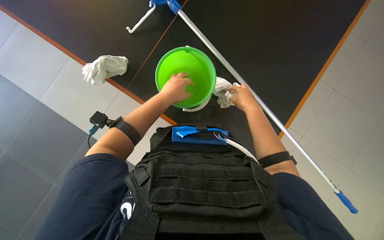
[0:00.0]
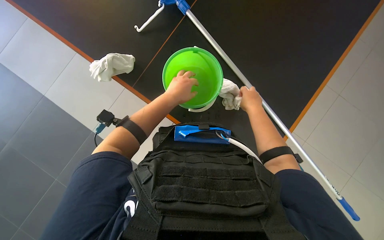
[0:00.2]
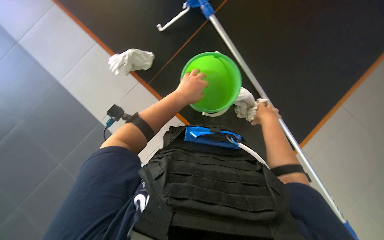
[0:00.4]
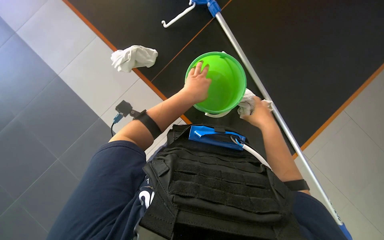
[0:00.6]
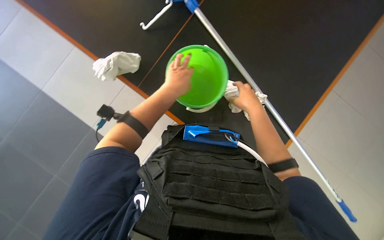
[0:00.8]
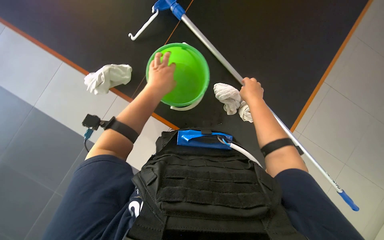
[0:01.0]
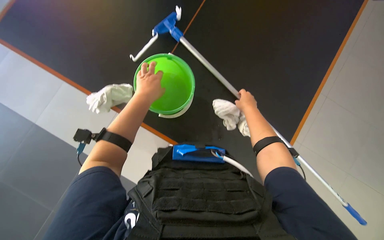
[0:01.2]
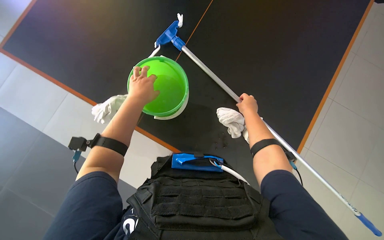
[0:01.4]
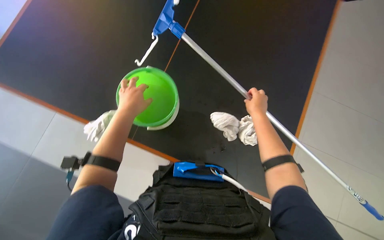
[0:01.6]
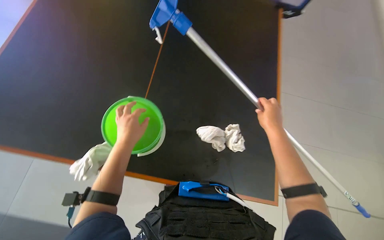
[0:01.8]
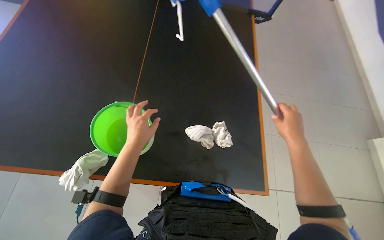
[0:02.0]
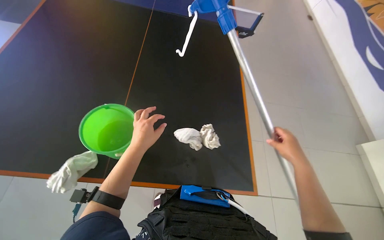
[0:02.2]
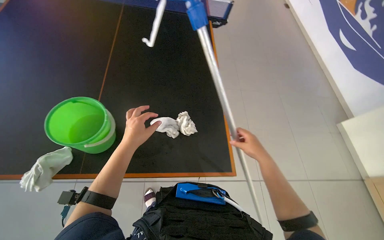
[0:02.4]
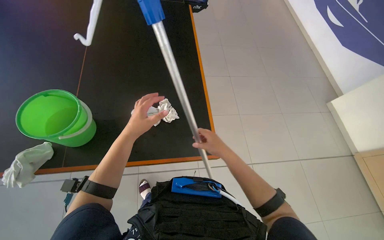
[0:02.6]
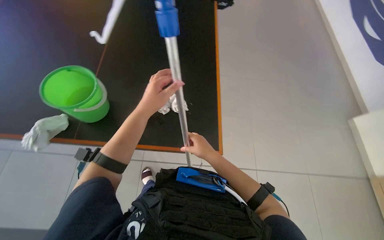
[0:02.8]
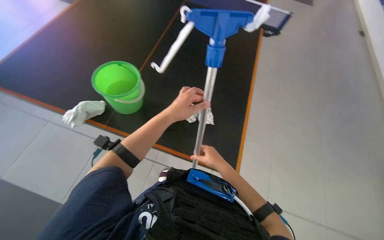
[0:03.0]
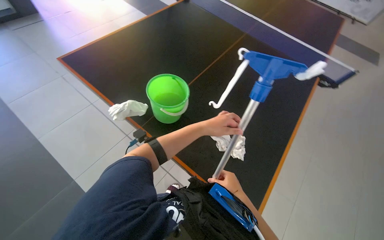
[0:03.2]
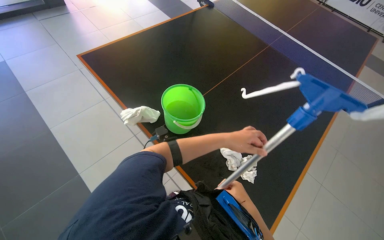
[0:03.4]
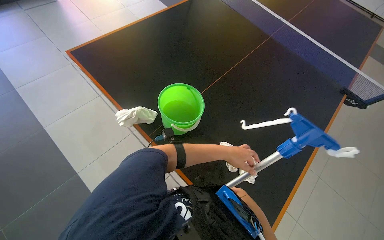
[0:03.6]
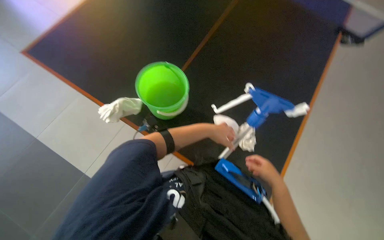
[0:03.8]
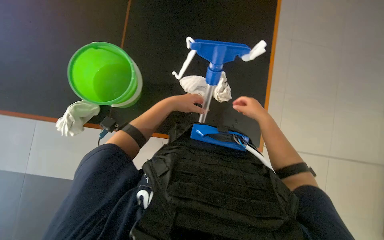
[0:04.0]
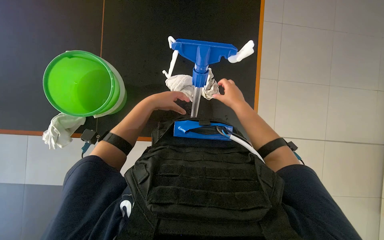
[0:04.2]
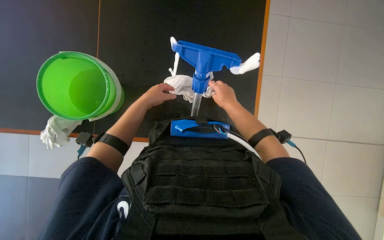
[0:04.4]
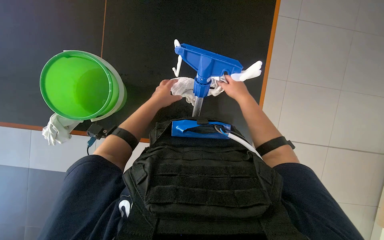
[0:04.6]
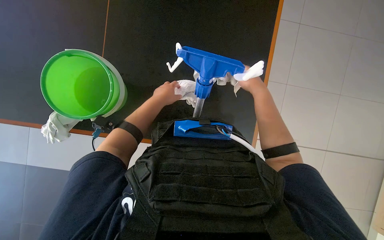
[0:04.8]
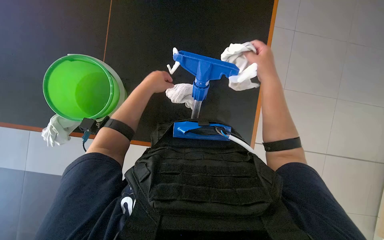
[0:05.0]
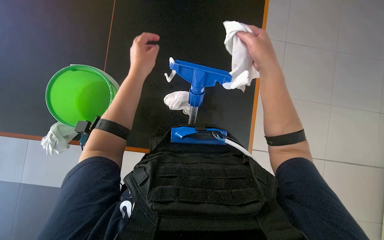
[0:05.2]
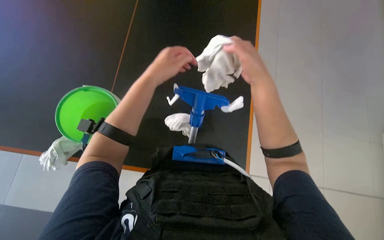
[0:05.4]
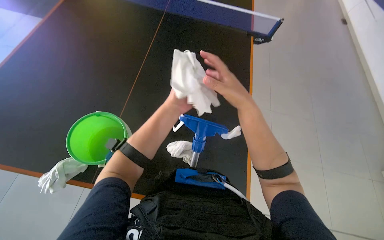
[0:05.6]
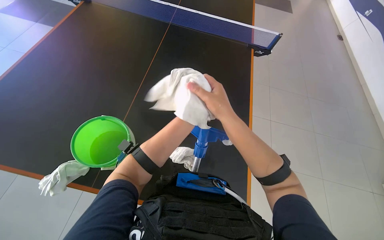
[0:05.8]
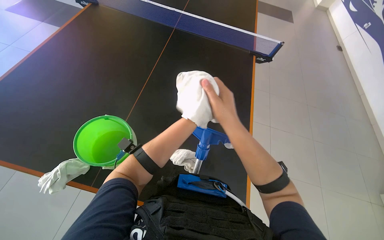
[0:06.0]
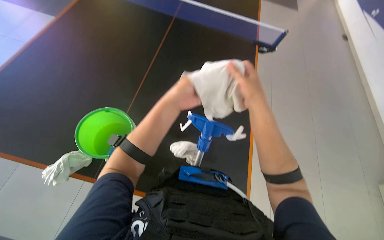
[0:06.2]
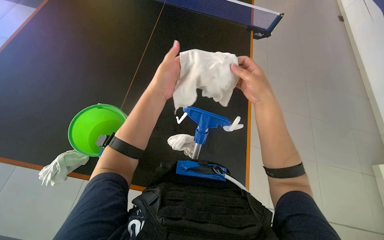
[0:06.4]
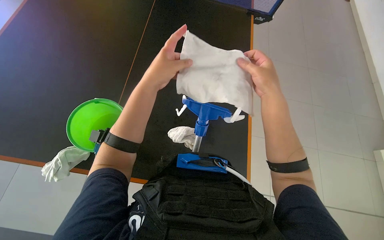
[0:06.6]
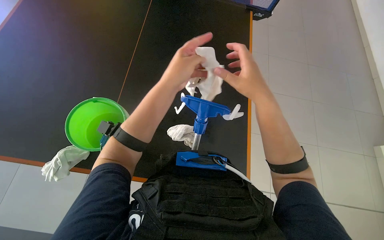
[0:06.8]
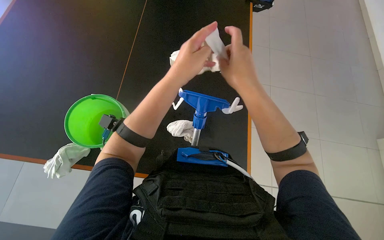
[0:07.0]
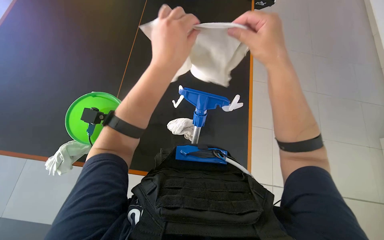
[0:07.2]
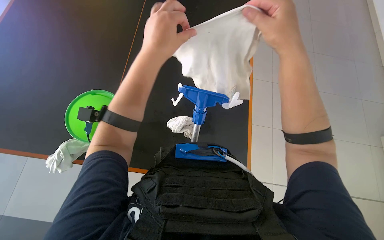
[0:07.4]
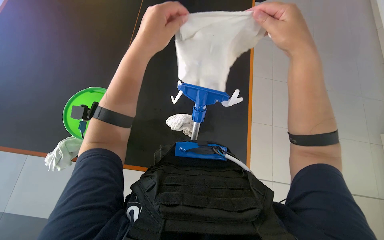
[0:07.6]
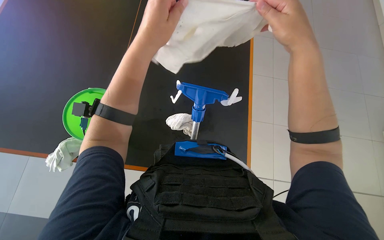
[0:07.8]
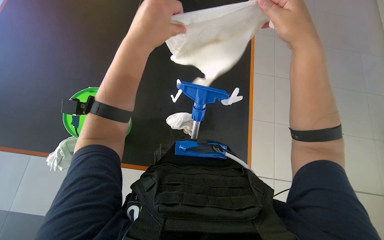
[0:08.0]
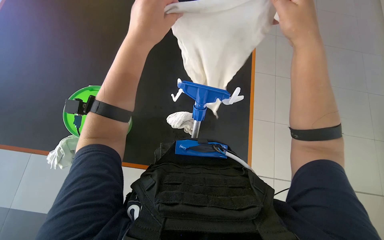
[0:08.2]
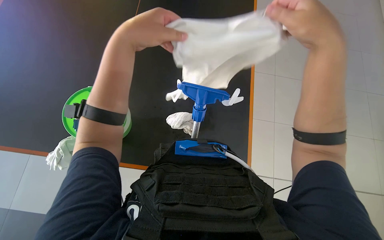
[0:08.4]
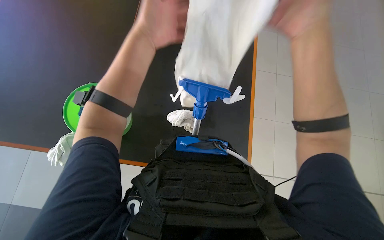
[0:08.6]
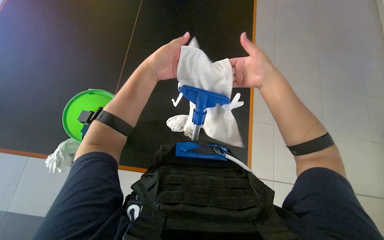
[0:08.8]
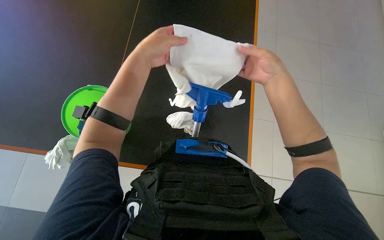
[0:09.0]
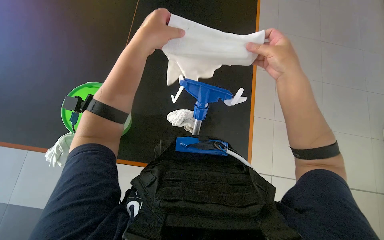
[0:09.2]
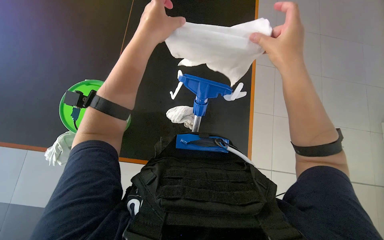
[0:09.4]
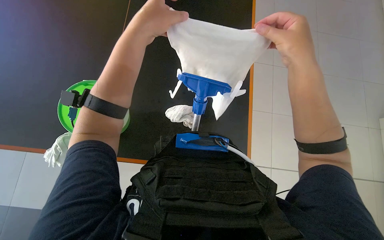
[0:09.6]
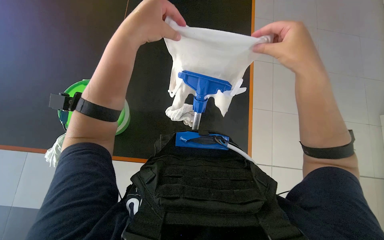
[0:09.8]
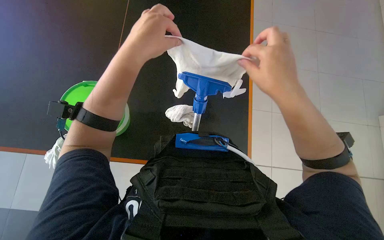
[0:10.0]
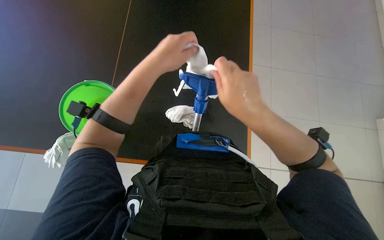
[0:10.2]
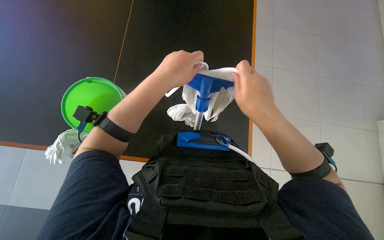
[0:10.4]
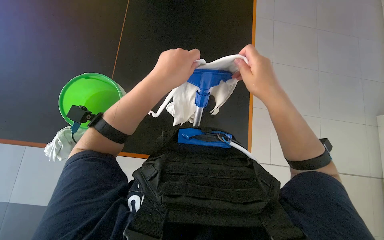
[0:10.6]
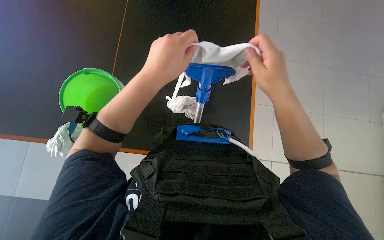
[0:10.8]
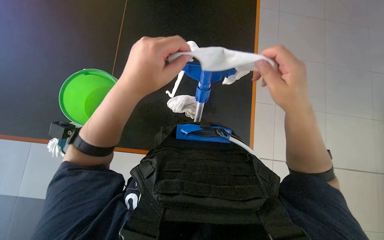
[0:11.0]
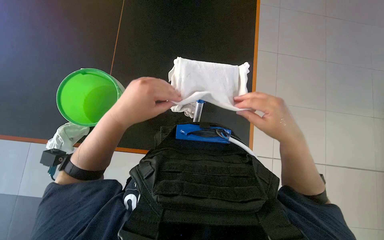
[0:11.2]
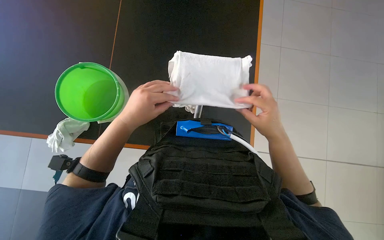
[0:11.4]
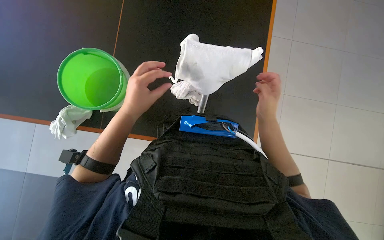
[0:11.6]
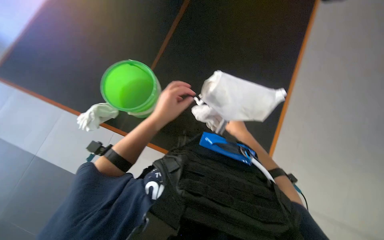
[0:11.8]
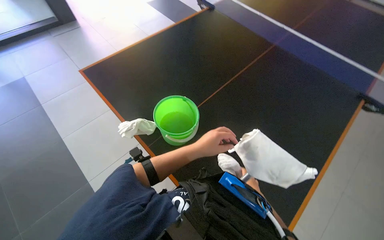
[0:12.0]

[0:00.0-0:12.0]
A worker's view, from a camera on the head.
Job: preparing cleaning supplies.
The whole recording: Attaching cloth to mop head. The worker attaches a white cloth to the mop head.
0:00.0 to 0:01.6: The view tilts approximately 10 degrees upward. The left hand shifts some 10 cm to the left.
0:01.6 to 0:03.0: The right hand heads down the picture, covering roughly 30 cm. Meanwhile the left hand heads to the right, covering roughly 35 cm.
0:03.0 to 0:04.4: The camera pitches downward, by roughly 15 degrees.
0:04.4 to 0:06.0: The view tips upward by some 30 degrees.
0:06.0 to 0:07.6: The camera pitches downward, by about 15 degrees. The right hand heads to the right, covering roughly 10 cm; the left hand travels nearer to the camera by some 20 cm.
0:07.6 to 0:09.0: The right hand heads farther from the camera, covering approximately 10 cm.
0:09.0 to 0:10.4: The right hand shifts some 10 cm down the picture.
0:10.4 to 0:12.0: The wearer's head swings about 40 degrees to the left. The camera pitches upward, by roughly 15 degrees.

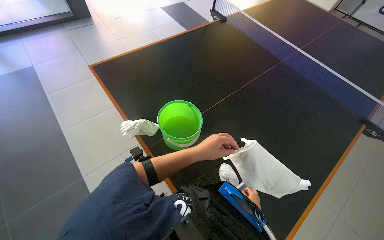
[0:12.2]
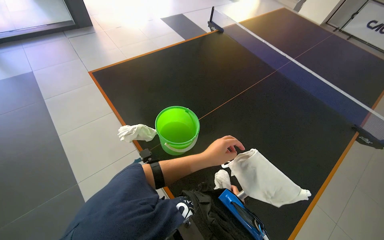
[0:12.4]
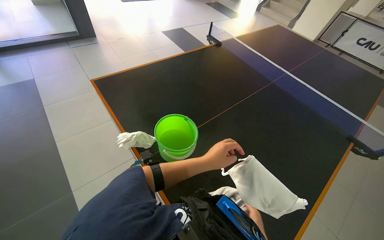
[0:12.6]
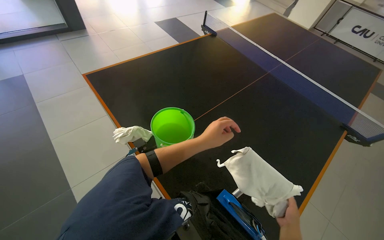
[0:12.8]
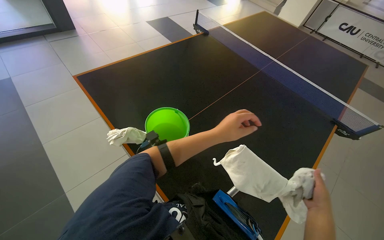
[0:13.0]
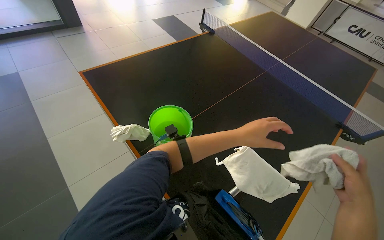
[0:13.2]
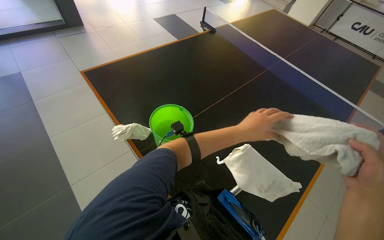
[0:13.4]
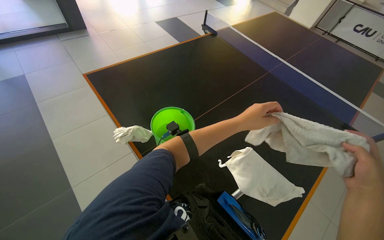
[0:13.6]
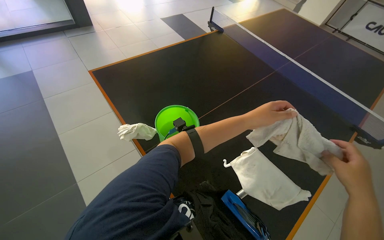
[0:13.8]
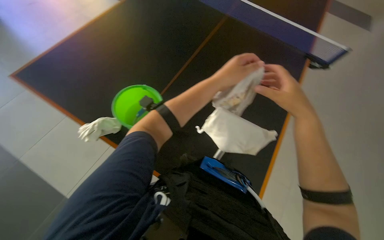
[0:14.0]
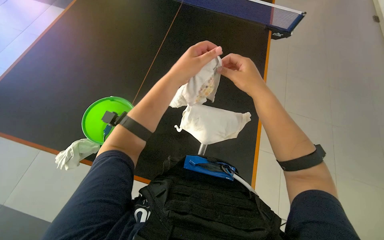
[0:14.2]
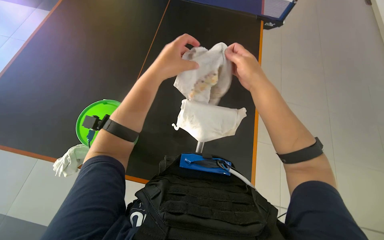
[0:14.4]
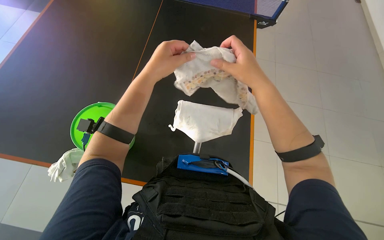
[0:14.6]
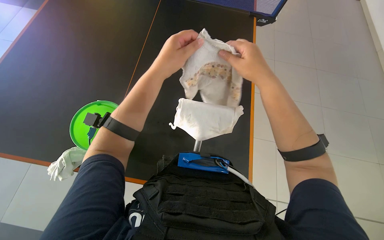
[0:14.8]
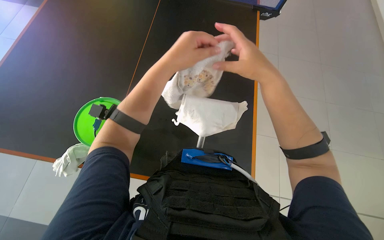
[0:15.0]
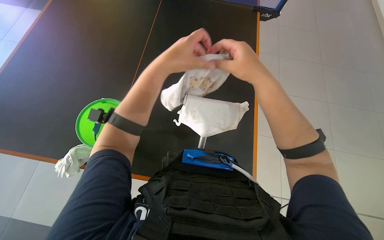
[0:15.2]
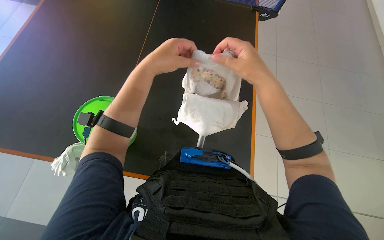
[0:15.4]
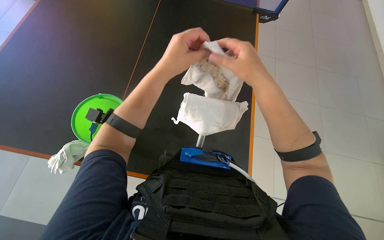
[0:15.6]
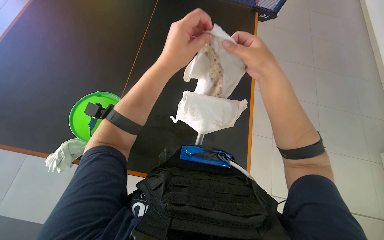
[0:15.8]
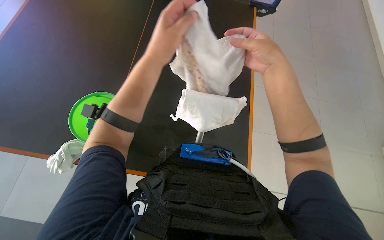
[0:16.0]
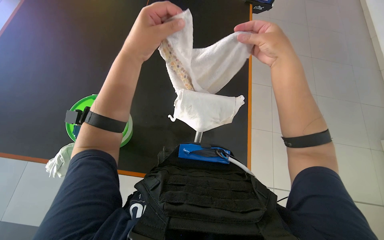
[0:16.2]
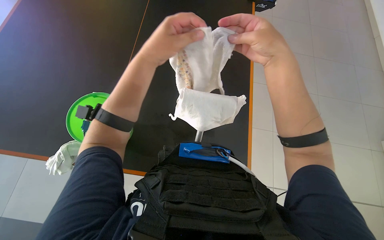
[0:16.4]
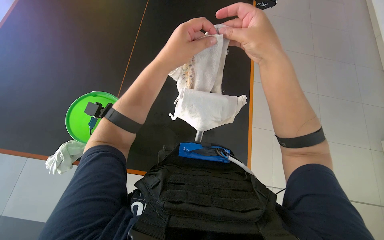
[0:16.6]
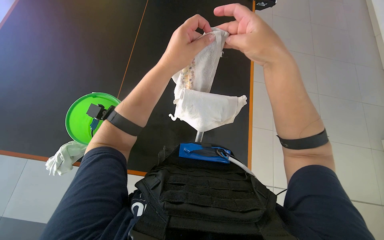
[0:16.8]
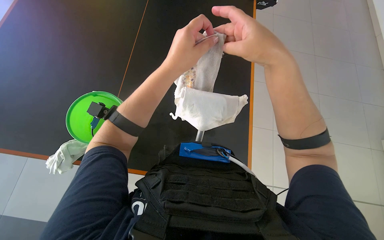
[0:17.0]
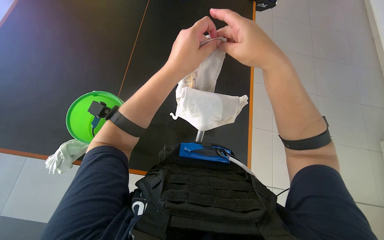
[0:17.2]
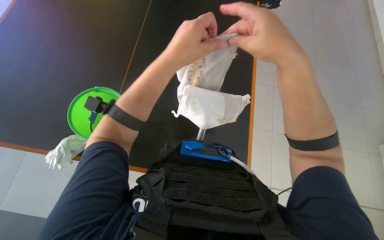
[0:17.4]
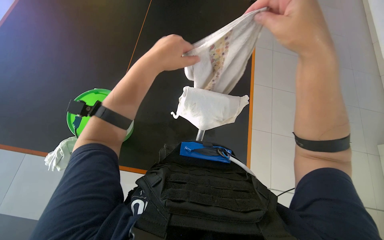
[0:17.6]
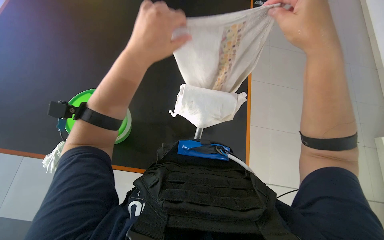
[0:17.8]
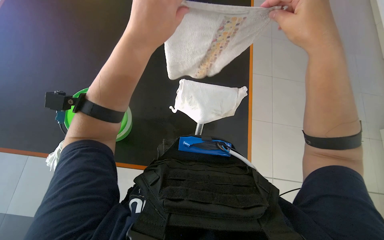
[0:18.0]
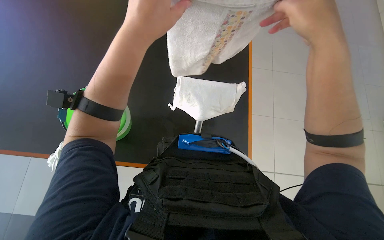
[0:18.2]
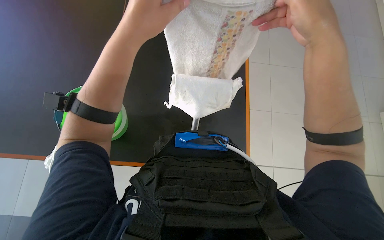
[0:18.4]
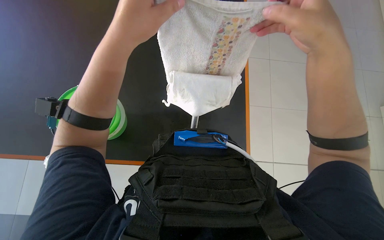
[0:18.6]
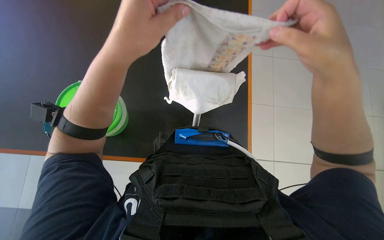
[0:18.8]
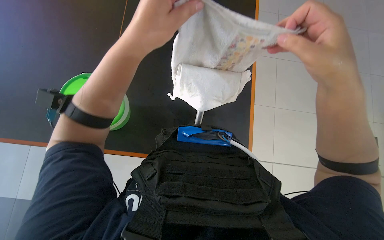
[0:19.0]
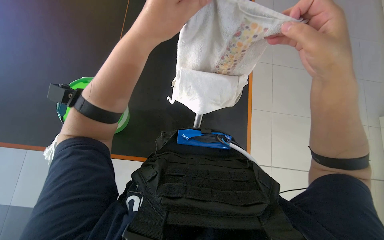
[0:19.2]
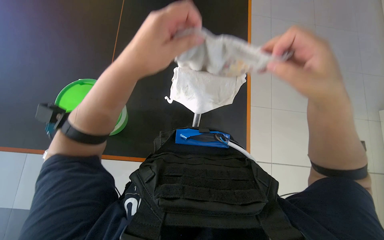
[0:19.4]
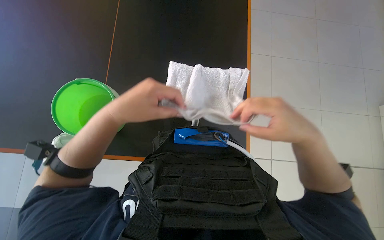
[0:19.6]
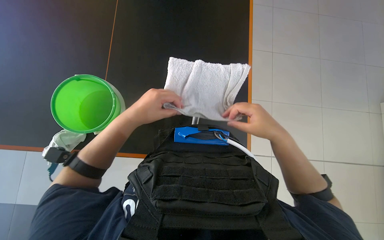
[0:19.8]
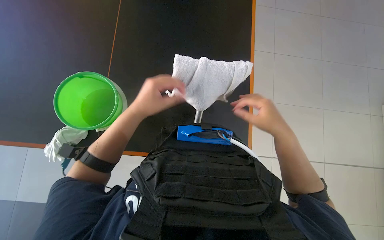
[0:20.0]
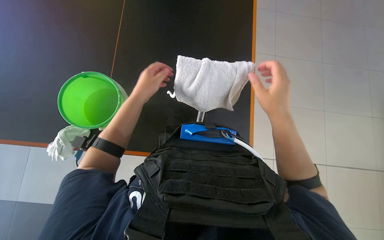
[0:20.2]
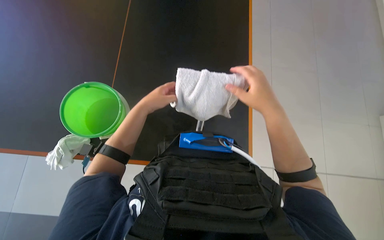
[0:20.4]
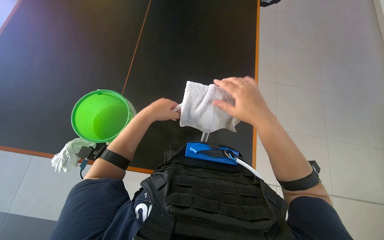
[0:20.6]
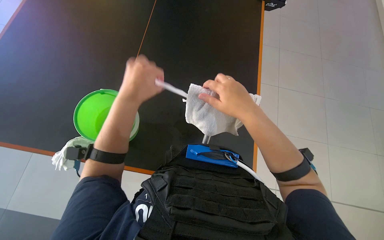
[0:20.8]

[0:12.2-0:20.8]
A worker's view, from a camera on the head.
Job: preparing cleaning supplies.
The whole recording: Attaching cloth to mop head. The worker attaches a white cloth to the mop head.
0:12.2 to 0:13.6: The left hand shifts approximately 15 cm to the right and up the picture.
0:13.6 to 0:15.0: The wearer looks approximately 40 degrees further to the right. The wearer looks approximately 15 degrees further downward.
0:15.0 to 0:16.6: The hands are busy where they are.
0:16.6 to 0:18.0: The right hand shifts some 10 cm to the right.
0:18.0 to 0:19.4: The right hand heads down the picture, covering about 10 cm.
0:19.4 to 0:20.8: The right hand shifts about 15 cm to the left. The left hand goes some 15 cm to the left and farther from the camera.
